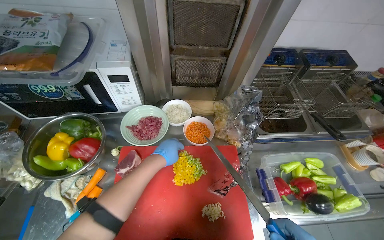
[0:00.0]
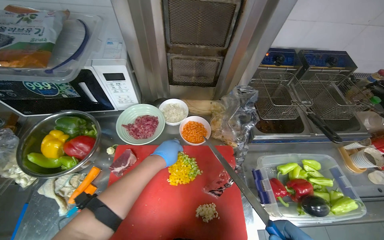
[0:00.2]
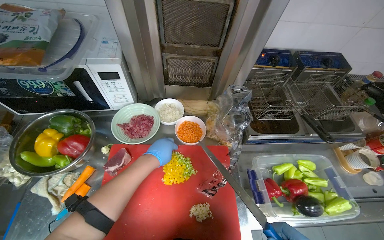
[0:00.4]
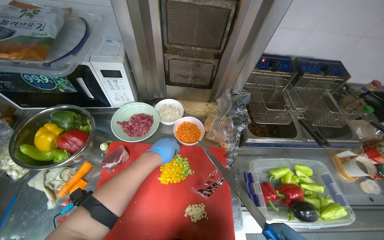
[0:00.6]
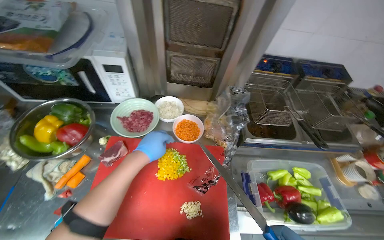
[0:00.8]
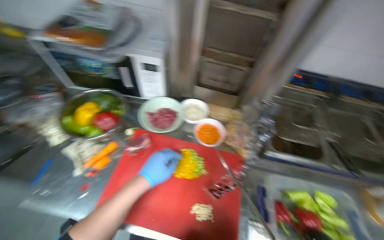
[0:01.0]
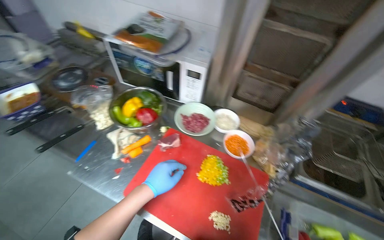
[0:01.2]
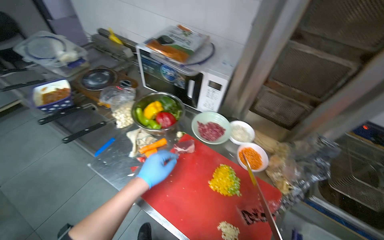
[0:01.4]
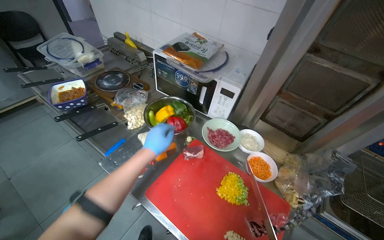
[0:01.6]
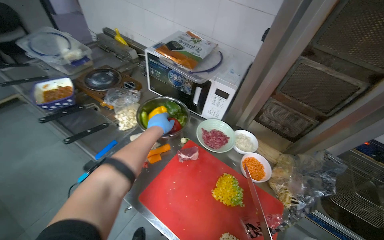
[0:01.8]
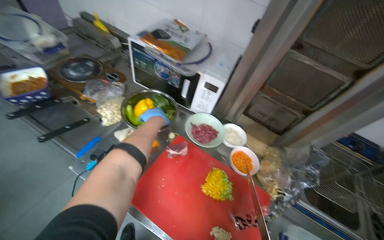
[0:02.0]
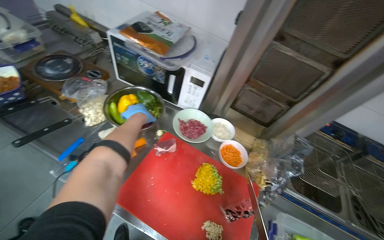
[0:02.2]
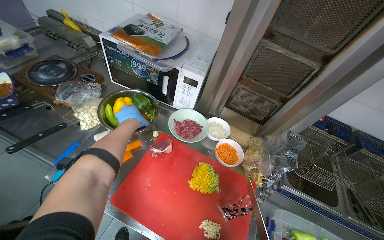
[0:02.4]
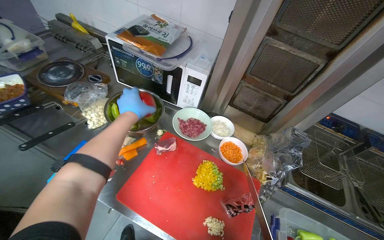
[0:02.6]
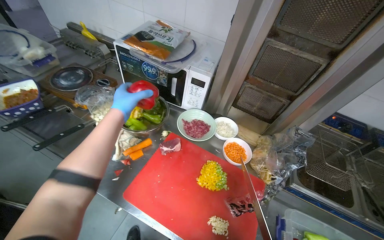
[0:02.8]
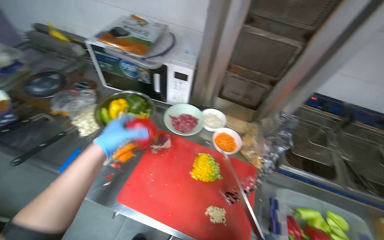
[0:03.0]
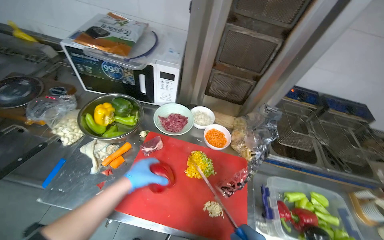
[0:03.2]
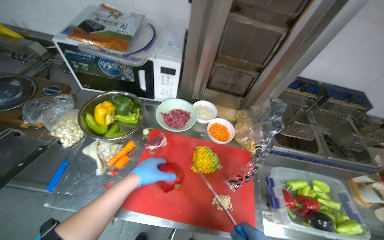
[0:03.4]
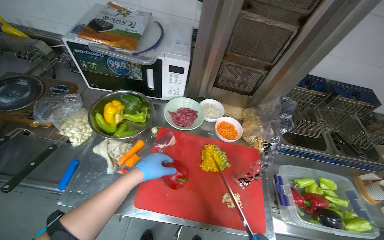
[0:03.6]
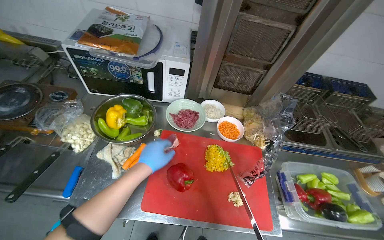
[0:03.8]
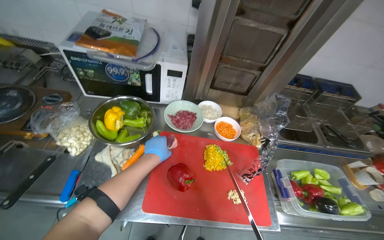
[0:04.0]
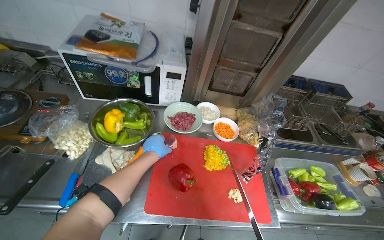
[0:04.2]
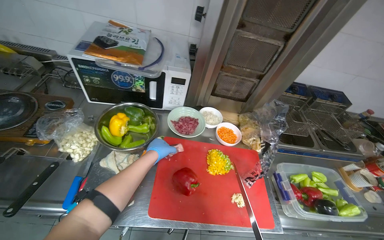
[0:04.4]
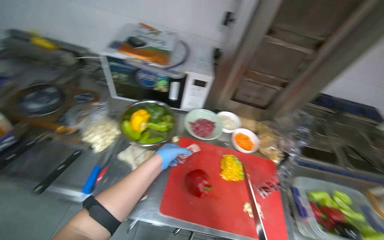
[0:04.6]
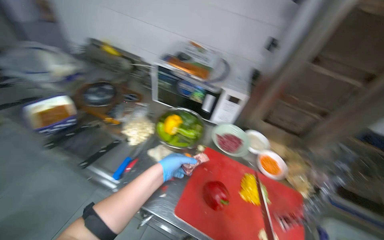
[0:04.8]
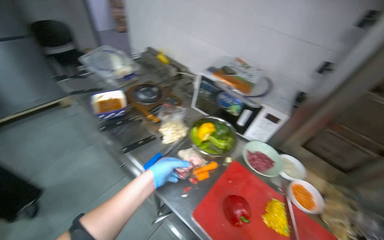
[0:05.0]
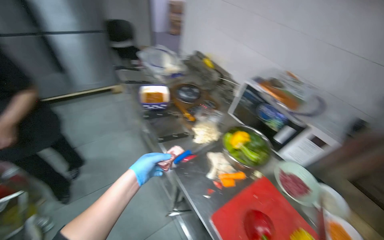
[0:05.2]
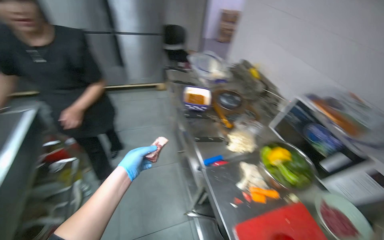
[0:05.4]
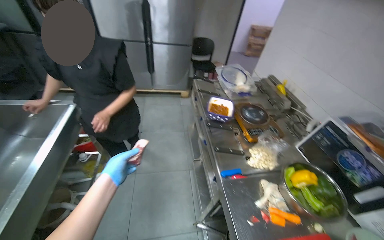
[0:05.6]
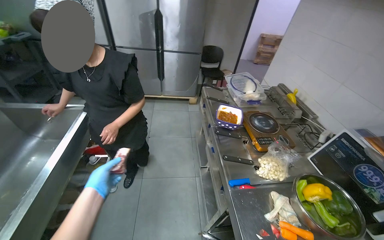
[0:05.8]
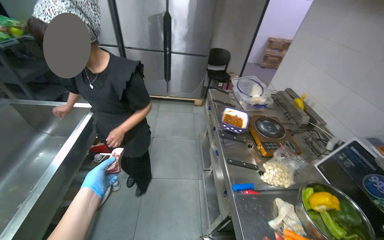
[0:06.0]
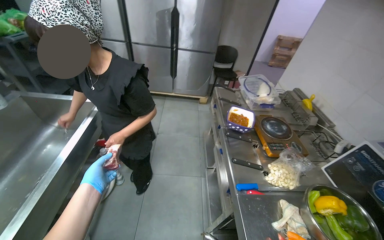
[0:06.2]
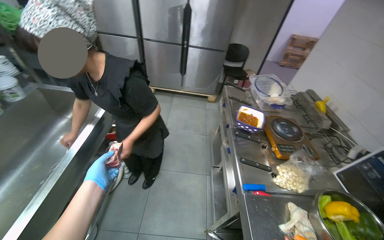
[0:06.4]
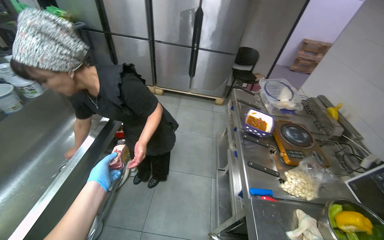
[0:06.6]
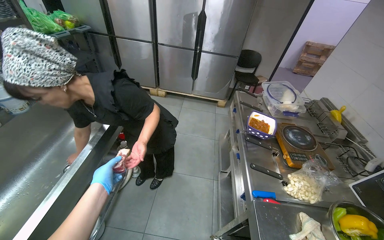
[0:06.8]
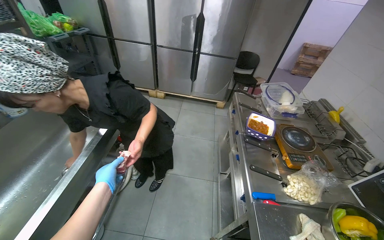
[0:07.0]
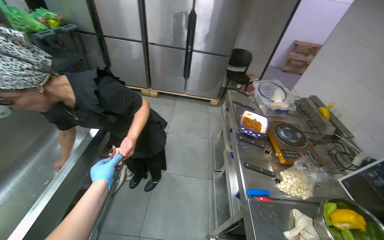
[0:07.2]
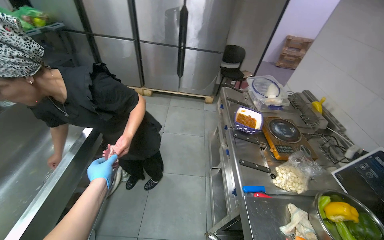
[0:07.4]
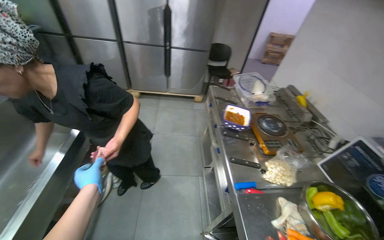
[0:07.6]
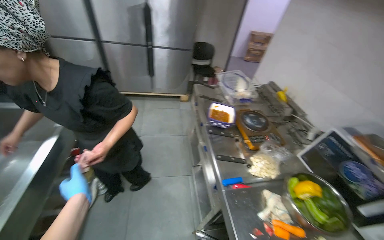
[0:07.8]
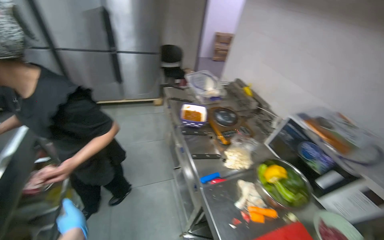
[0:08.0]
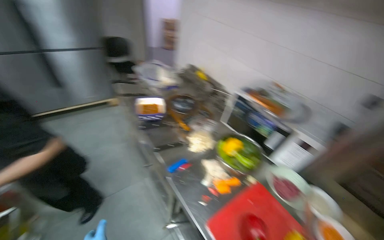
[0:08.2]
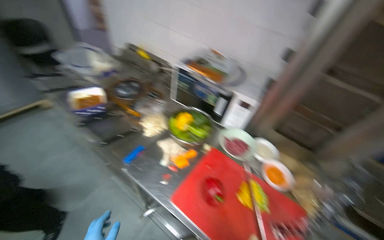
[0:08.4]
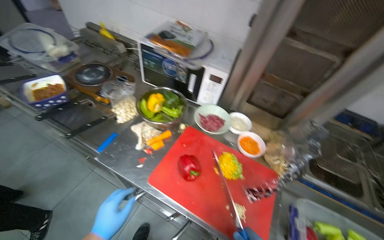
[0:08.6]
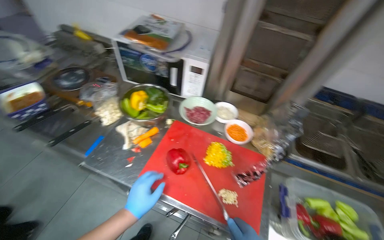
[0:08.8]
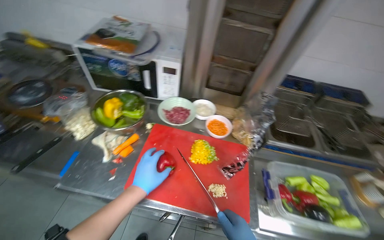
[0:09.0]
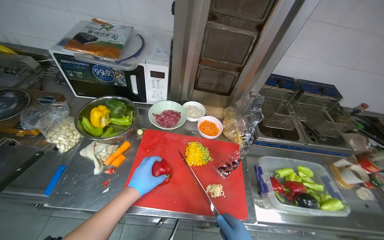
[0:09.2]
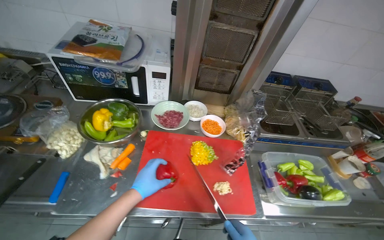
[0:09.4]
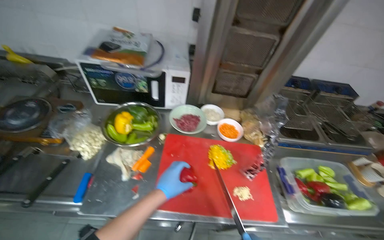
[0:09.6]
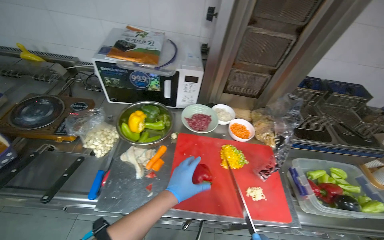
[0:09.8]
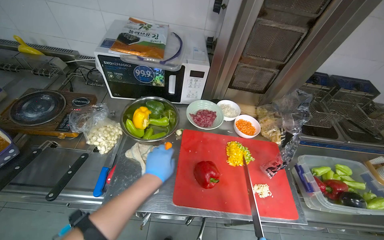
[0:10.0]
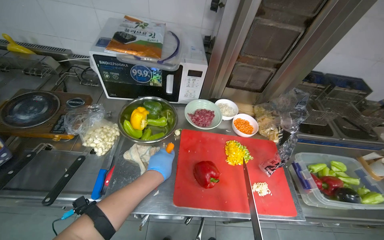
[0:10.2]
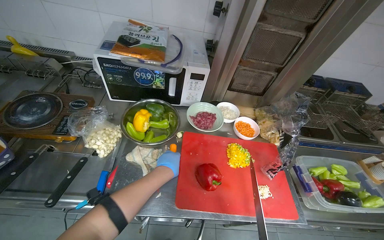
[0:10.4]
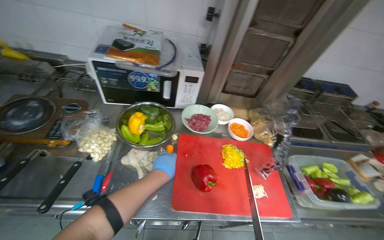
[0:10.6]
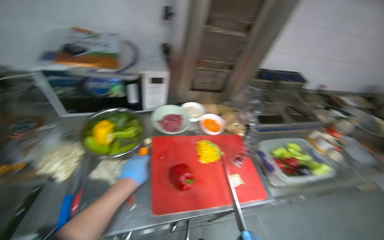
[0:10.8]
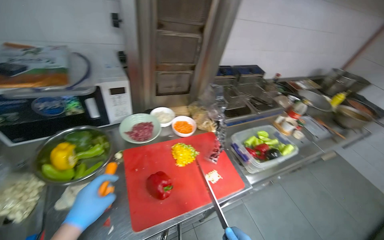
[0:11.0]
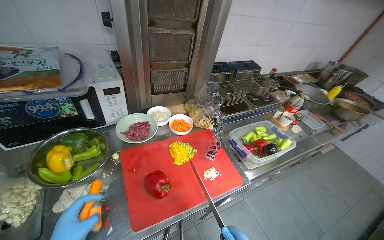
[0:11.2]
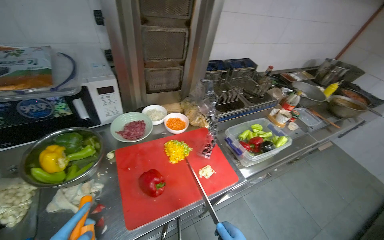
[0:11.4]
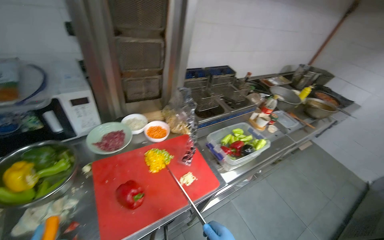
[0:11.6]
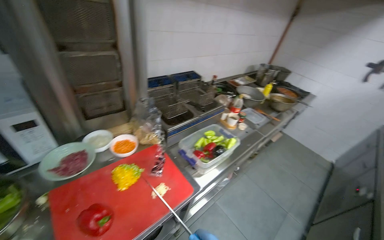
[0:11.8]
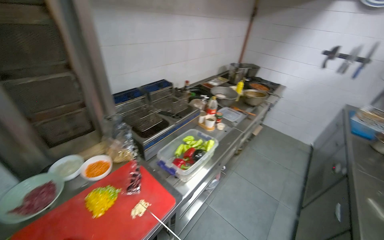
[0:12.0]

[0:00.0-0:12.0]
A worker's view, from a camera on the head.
Job: preparing food.
The whole recording: Slicing peppers on cutting board. The worker slices various colored peppers on a red cutting board.
0.0 to 1.6 s: The head rotates roughly 40 degrees to the left. The view tilts some 15 degrees upward.
1.6 to 3.0 s: The wearer looks roughly 15 degrees further to the right.
3.0 to 4.4 s: The wearer's head swings some 15 degrees to the right. The left hand is displaced farther from the camera by approximately 10 cm.
4.4 to 6.0 s: The wearer's head swings approximately 85 degrees to the left. The camera pitches upward, by some 20 degrees.
7.6 to 9.0 s: The head rotates some 75 degrees to the right. The wearer looks roughly 20 degrees further downward.
10.4 to 12.0 s: The wearer looks approximately 55 degrees further to the right.

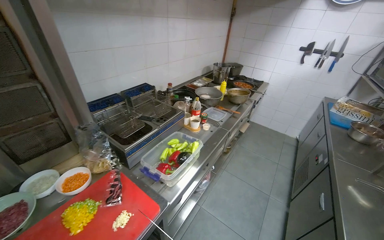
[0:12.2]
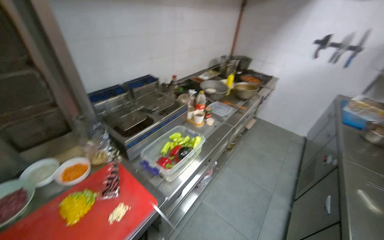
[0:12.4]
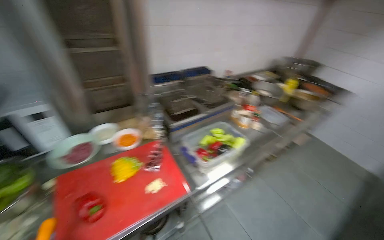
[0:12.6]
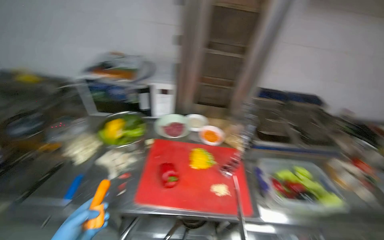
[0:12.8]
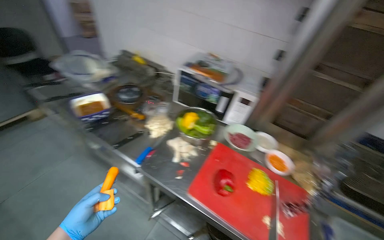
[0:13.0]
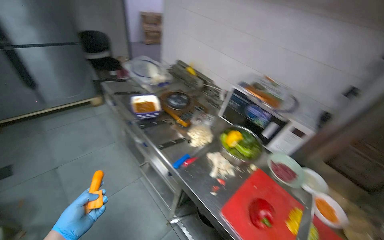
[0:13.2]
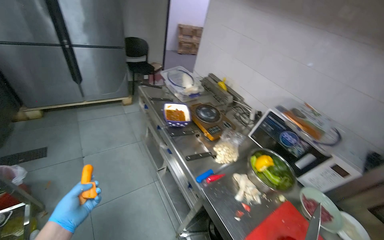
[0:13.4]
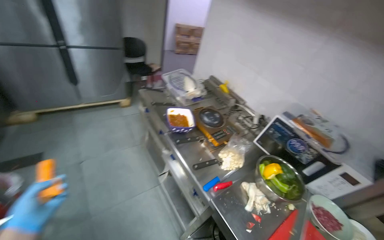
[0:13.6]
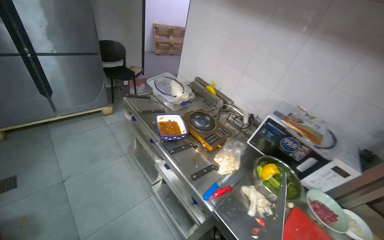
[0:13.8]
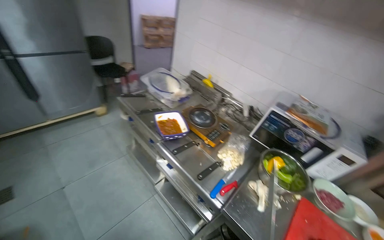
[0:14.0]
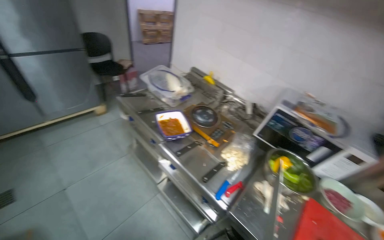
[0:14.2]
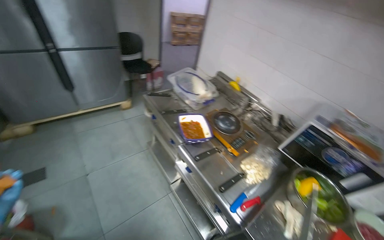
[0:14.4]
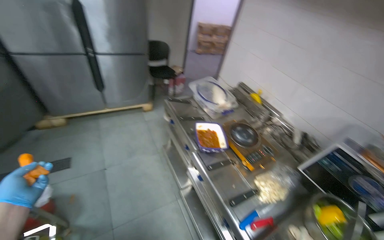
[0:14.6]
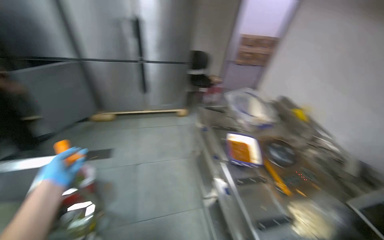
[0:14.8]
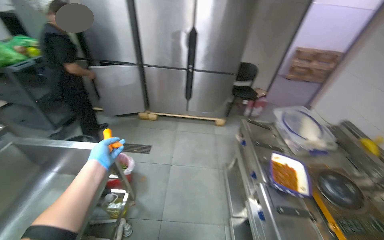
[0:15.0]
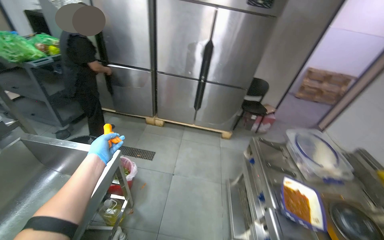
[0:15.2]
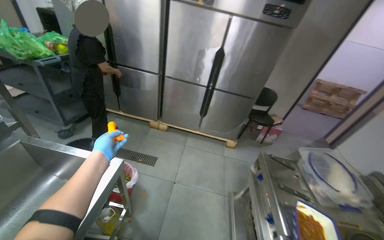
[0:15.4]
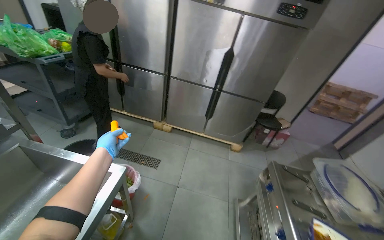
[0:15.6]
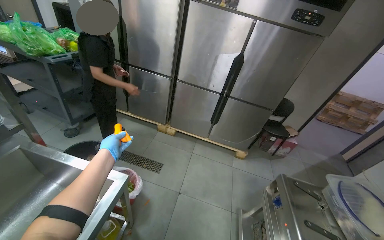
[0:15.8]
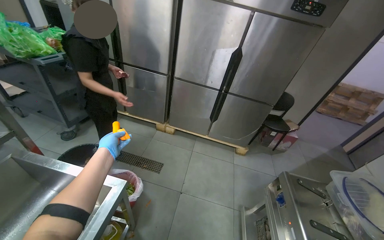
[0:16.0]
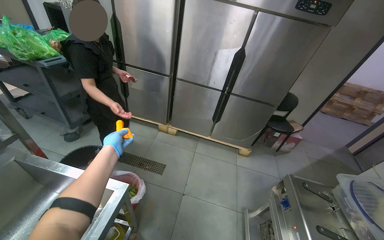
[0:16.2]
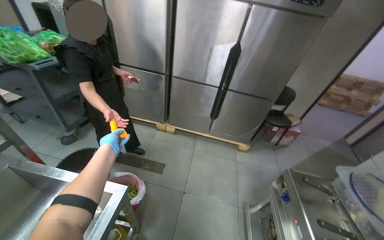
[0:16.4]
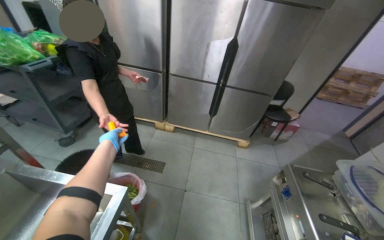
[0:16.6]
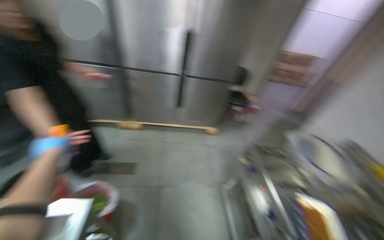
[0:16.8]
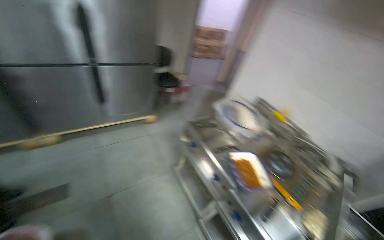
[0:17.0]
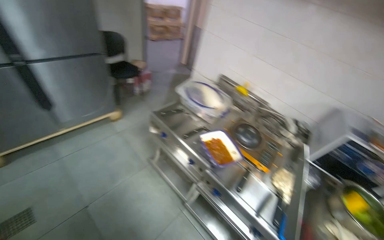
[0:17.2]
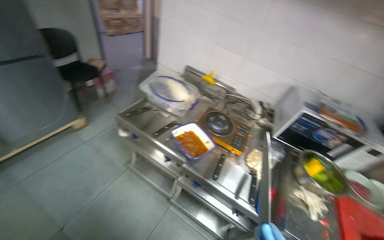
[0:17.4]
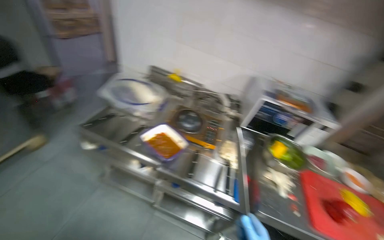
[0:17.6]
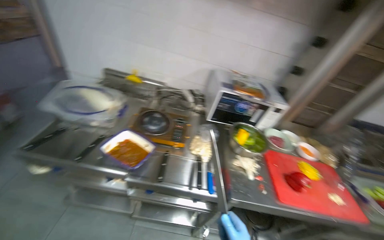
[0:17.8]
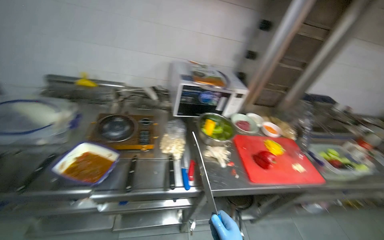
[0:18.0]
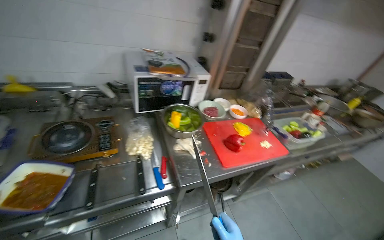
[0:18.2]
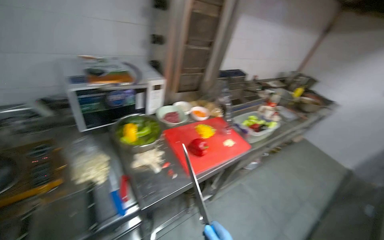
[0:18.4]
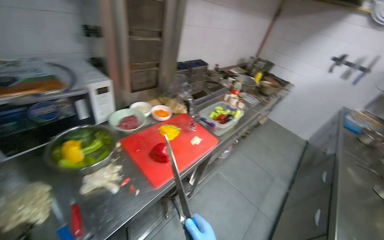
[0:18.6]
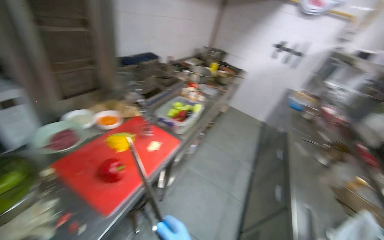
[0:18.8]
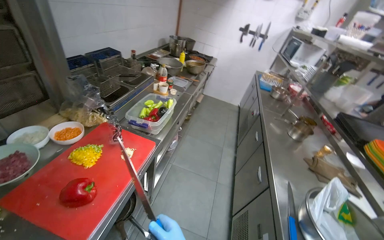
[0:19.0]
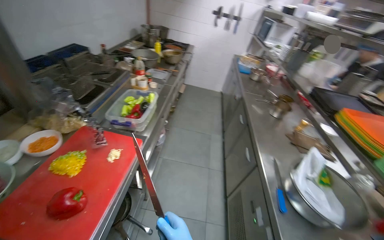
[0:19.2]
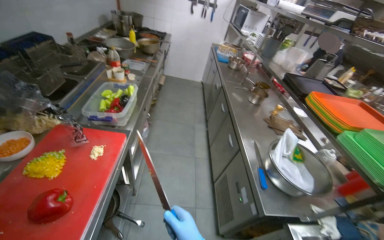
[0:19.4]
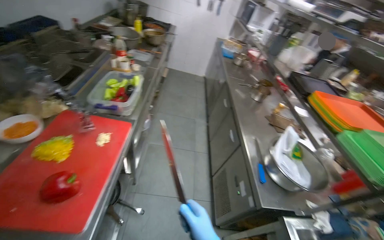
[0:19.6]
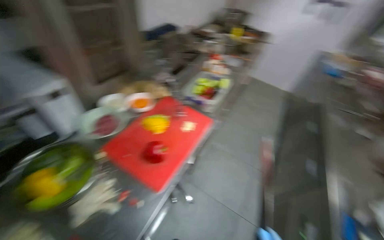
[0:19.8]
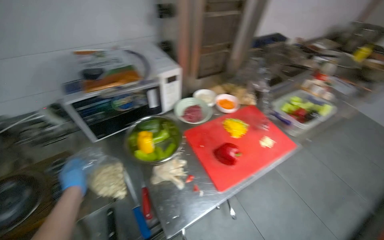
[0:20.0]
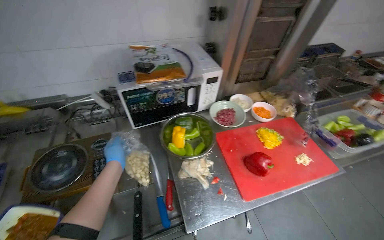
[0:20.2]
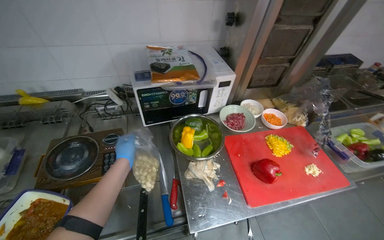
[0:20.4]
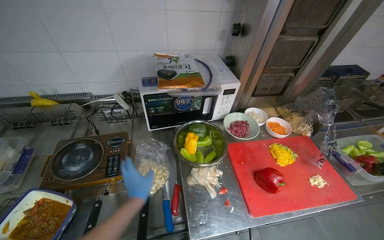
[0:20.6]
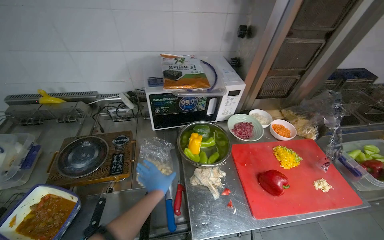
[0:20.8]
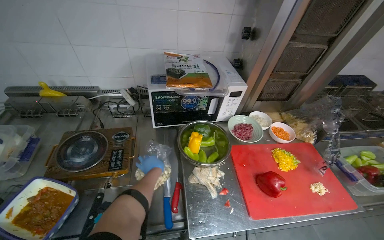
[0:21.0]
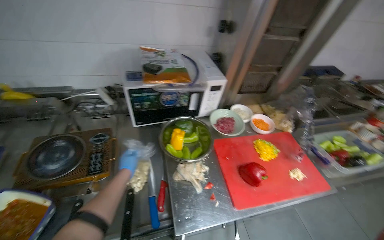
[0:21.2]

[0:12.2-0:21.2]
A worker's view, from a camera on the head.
Job: preparing food.
The whole recording: Slicing peppers on cutting board. The worker slices various colored peppers on a red cutting board.
12.2 to 13.8 s: The camera is carried approximately 60 cm. The head rotates approximately 105 degrees to the left.
13.8 to 15.2 s: The head rotates some 50 degrees to the left.
15.2 to 16.6 s: The left hand shifts approximately 25 cm farther from the camera.
16.6 to 18.2 s: The wearer moves approximately 50 cm. The wearer's head swings some 115 degrees to the right. The view tilts approximately 25 degrees downward.
18.2 to 19.8 s: The wearer looks approximately 40 degrees further to the right. The camera pitches downward, by some 15 degrees.
19.8 to 21.2 s: The head turns to the left by roughly 50 degrees.
